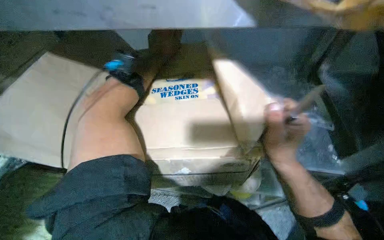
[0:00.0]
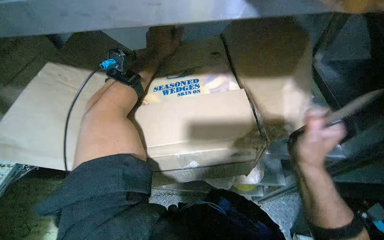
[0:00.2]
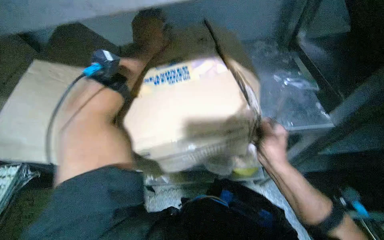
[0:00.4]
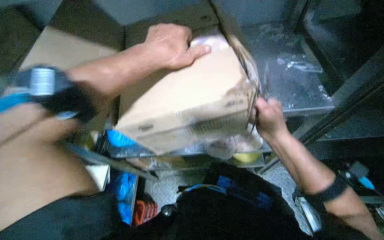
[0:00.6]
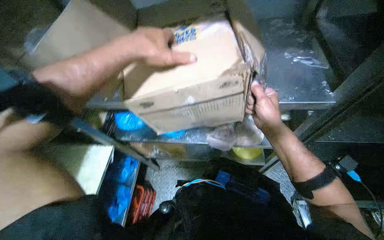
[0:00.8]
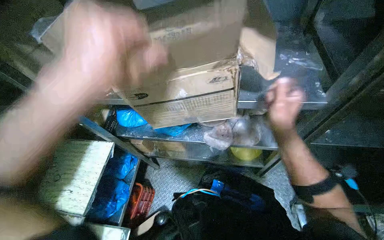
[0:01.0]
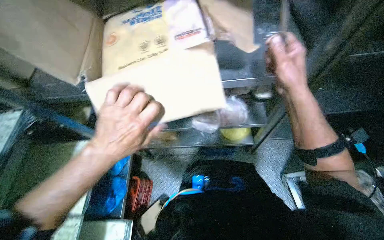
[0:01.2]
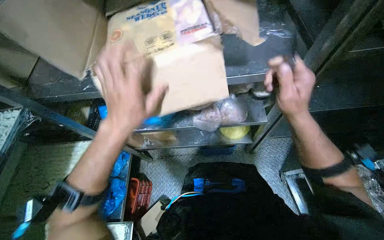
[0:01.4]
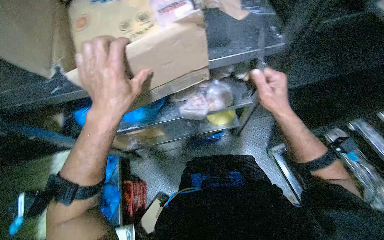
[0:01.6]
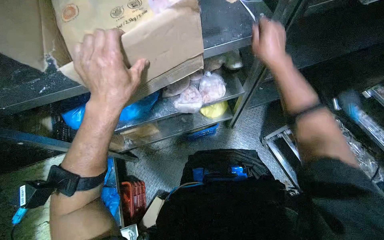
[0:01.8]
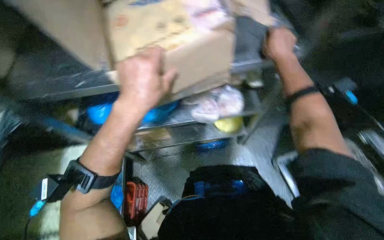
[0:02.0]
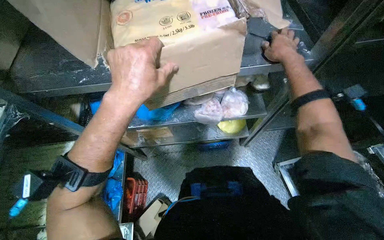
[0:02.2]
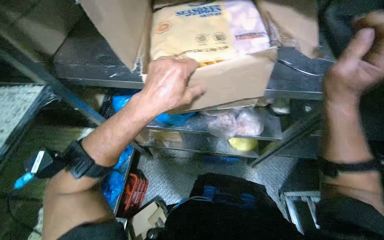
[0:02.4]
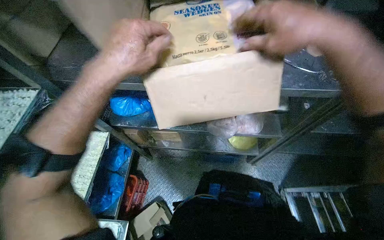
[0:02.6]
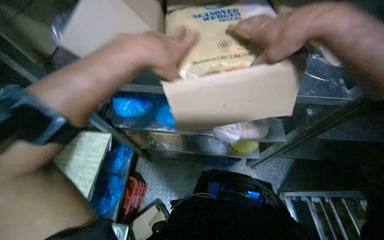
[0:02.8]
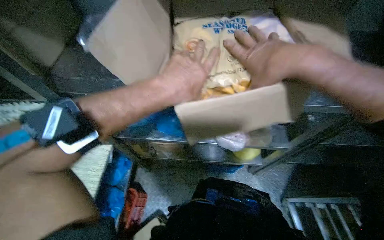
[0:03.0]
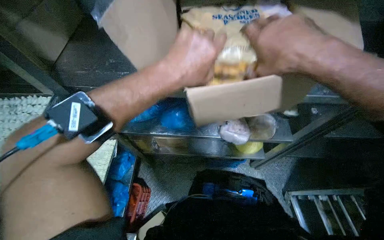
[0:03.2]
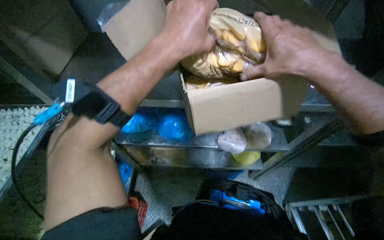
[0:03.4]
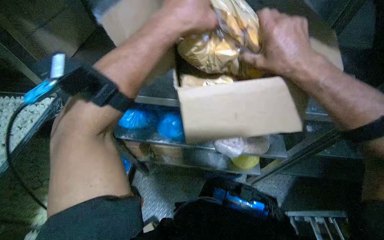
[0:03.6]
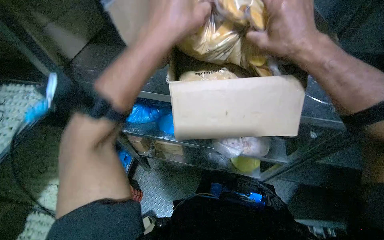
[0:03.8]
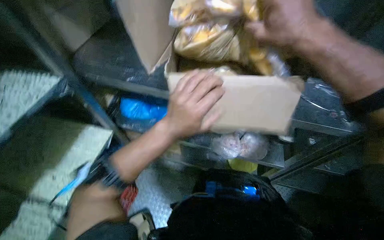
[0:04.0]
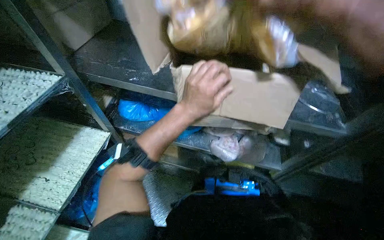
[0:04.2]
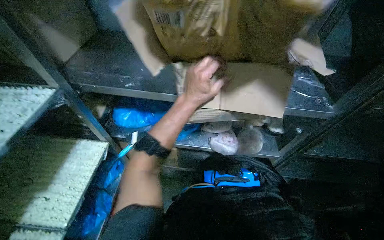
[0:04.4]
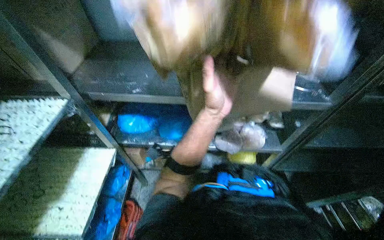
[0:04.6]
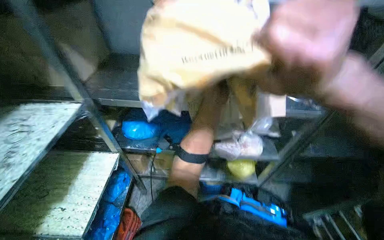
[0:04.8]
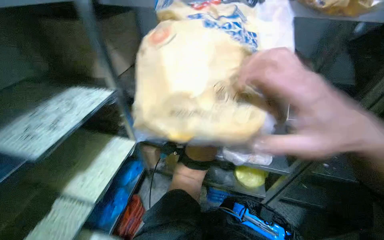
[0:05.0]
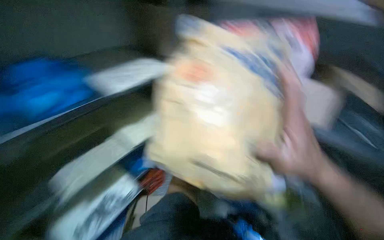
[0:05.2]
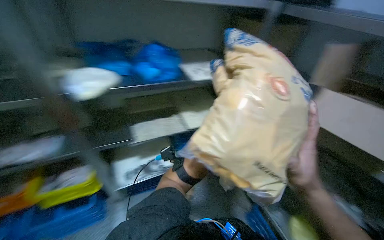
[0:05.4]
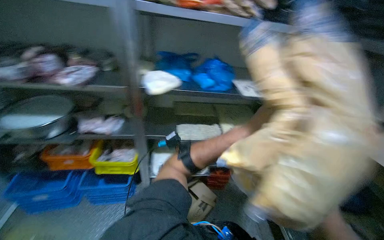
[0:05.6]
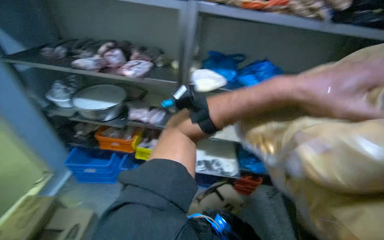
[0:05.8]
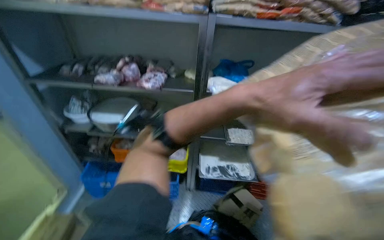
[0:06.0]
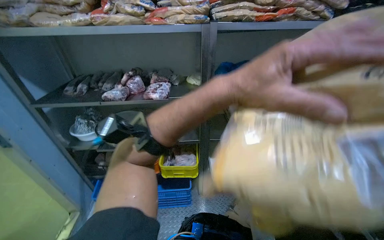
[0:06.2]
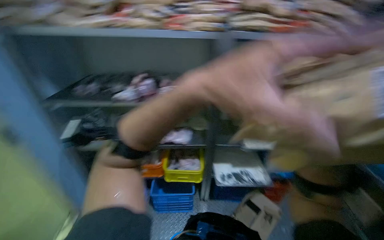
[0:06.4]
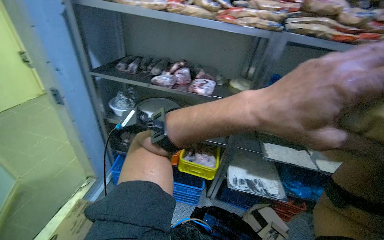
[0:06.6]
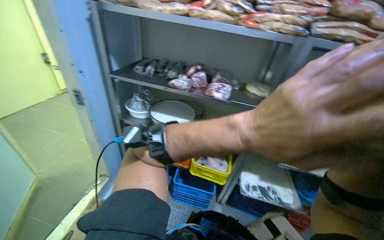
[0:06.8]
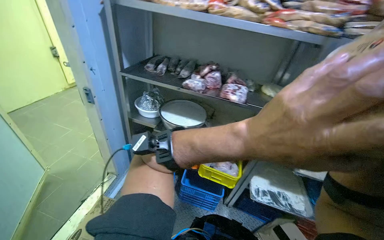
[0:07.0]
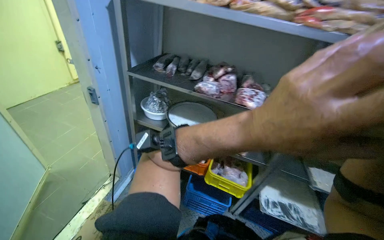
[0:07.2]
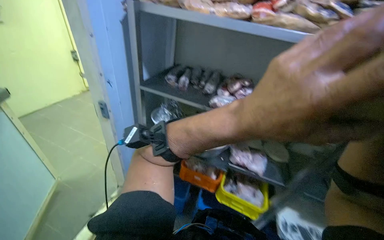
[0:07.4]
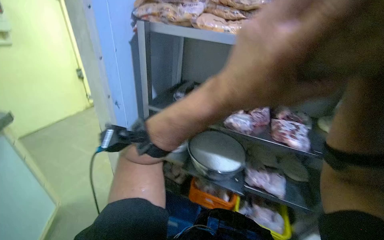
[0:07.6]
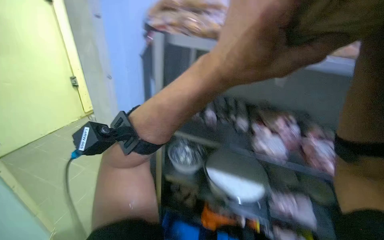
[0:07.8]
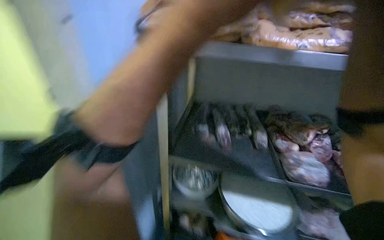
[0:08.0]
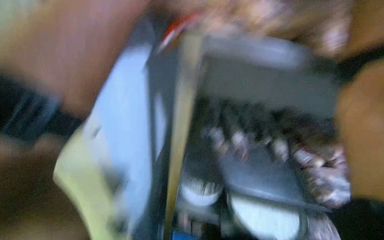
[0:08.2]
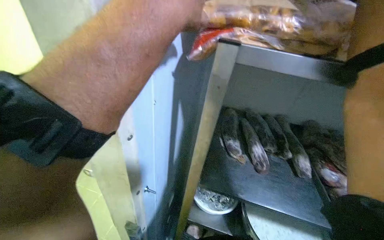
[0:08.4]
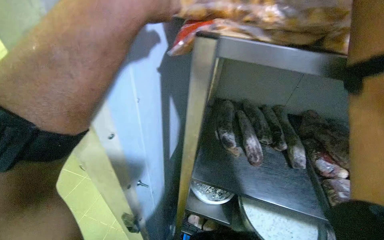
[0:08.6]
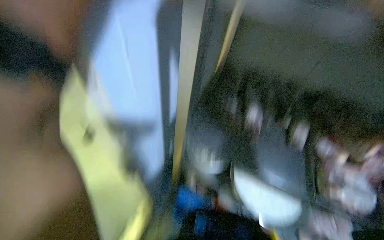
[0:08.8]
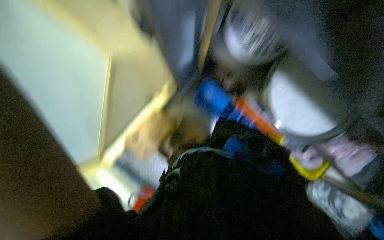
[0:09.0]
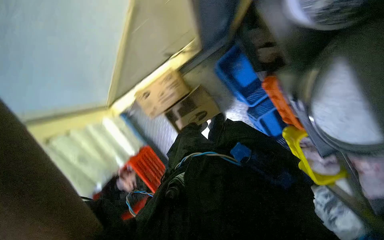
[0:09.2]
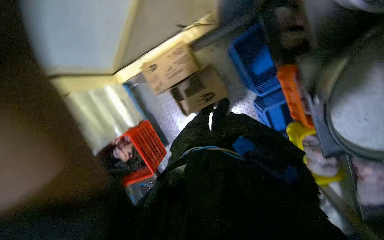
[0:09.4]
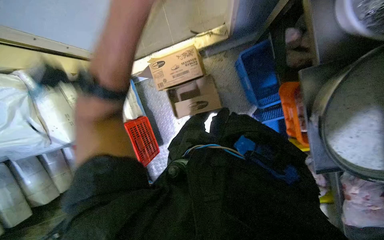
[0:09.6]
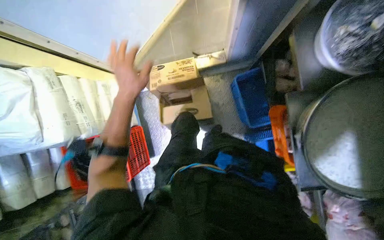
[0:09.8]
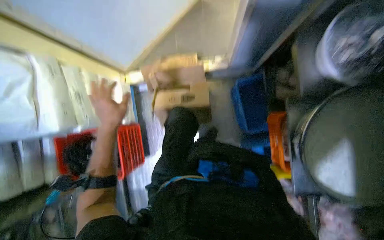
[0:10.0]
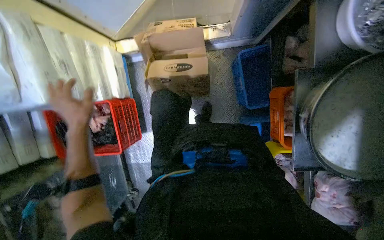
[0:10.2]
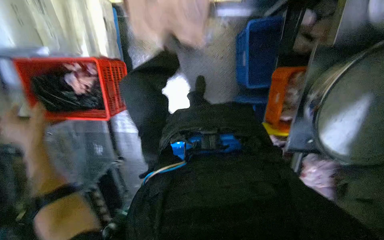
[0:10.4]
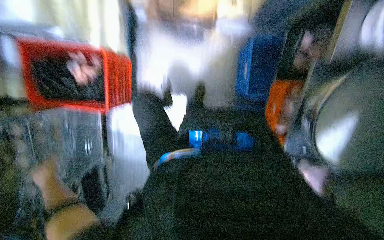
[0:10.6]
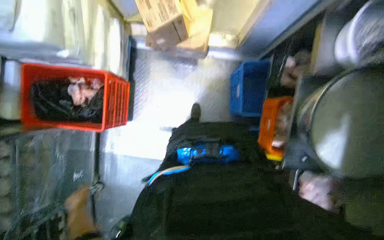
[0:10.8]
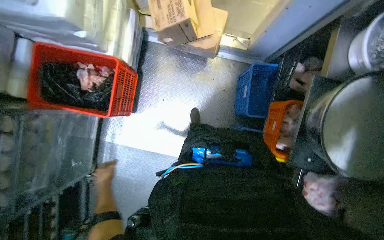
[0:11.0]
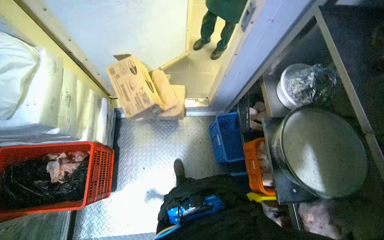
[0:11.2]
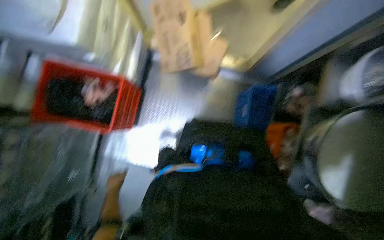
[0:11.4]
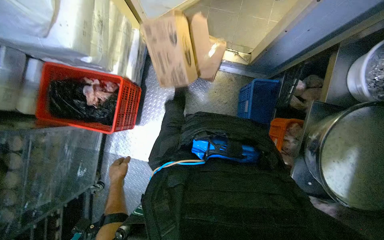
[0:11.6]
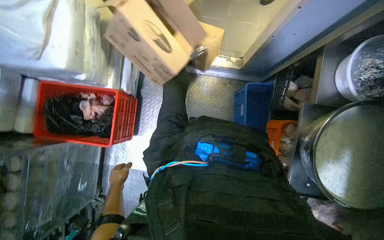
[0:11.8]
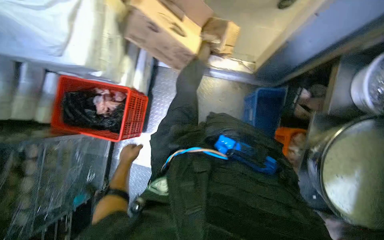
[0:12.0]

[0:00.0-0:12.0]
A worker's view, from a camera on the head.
Job: preparing food.
The whole recording: Stocking frozen food onto shelves. The worker unloads bags of frozen food from cardboard boxes and places them onto metal shelves.
0:00.0 to 0:01.6: The wearer looks roughly 10 degrees further downward.
0:01.6 to 0:03.0: The left hand shifts about 10 cm up the picture, while the right hand moves nearer and farther over approximately 30 cm, changing direction 2 times.
0:03.0 to 0:04.4: The left hand heads farther from the camera, covering approximately 10 cm, and reaches approximately 10 cm up the picture, then returns.
0:04.4 to 0:06.0: The camera is carried about 60 cm. The head turns to the left by some 45 degrees. The view tips upward by some 20 degrees.
0:06.0 to 0:07.6: The camera travels approximately 60 cm. The wearer's head swings roughly 20 degrees to the left.
0:07.6 to 0:09.0: The camera travels approximately 50 cm. The view tilts about 15 degrees downward.
0:09.0 to 0:10.4: The view tips downward by approximately 25 degrees. The scene rotates clockwise by some 45 degrees.
0:10.4 to 0:12.0: The view tips upward by about 15 degrees. The left hand moves farther from the camera, to the right and down the picture, approximately 25 cm.

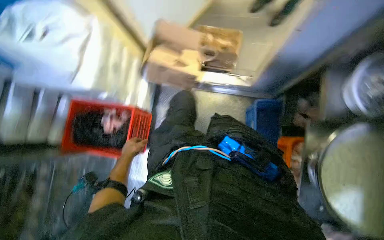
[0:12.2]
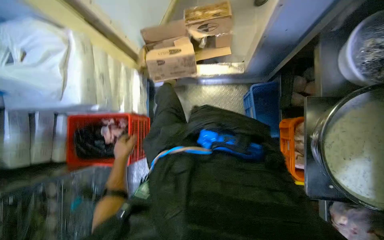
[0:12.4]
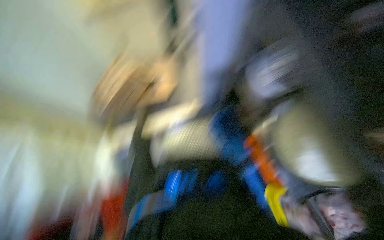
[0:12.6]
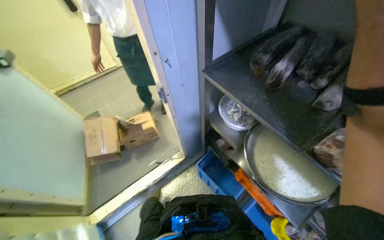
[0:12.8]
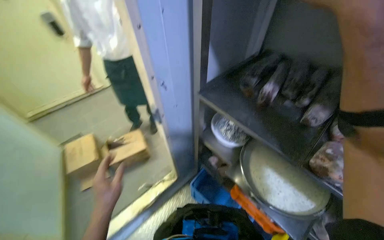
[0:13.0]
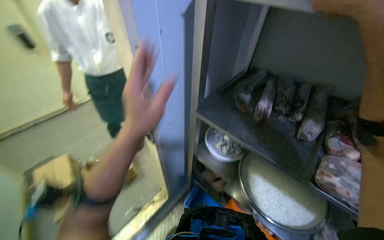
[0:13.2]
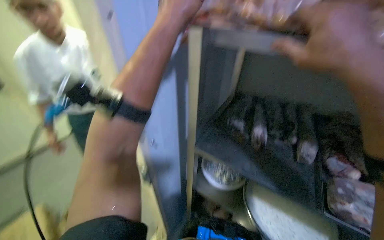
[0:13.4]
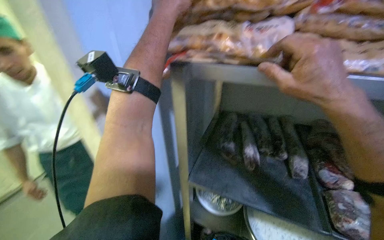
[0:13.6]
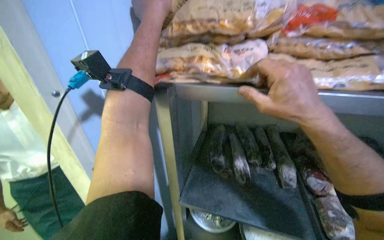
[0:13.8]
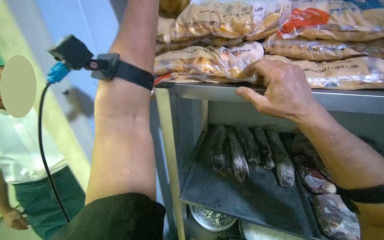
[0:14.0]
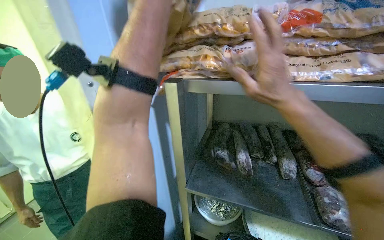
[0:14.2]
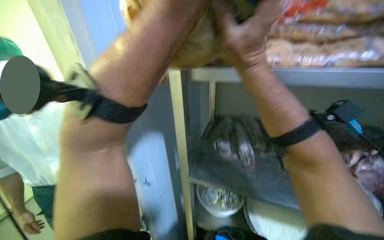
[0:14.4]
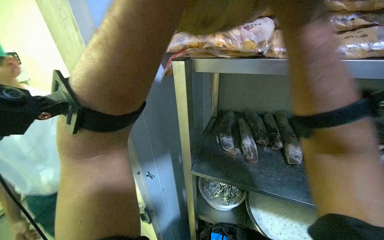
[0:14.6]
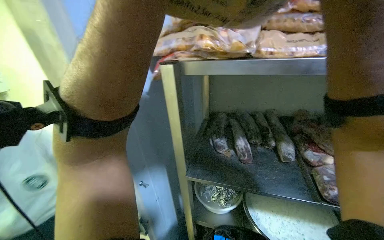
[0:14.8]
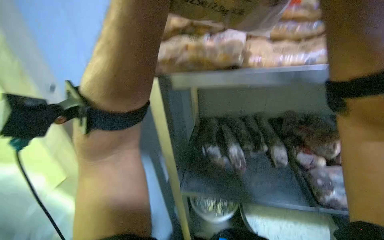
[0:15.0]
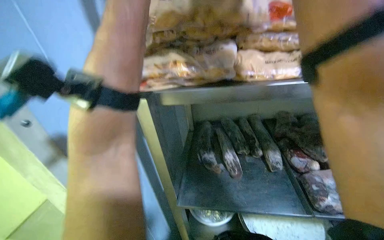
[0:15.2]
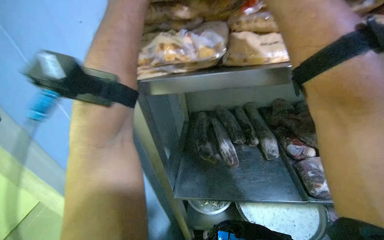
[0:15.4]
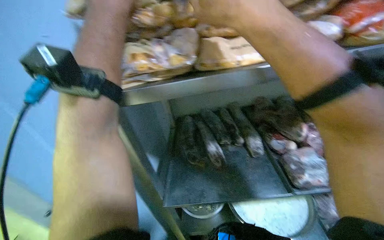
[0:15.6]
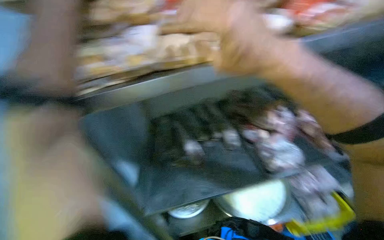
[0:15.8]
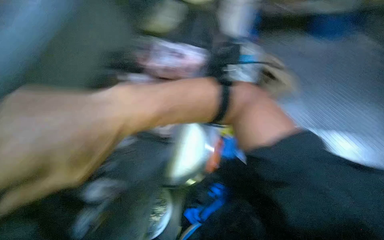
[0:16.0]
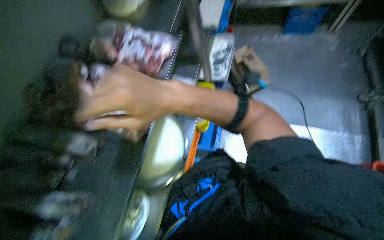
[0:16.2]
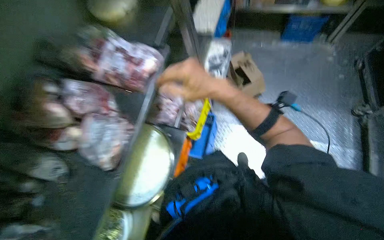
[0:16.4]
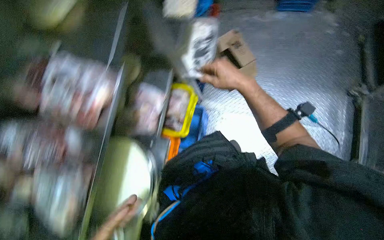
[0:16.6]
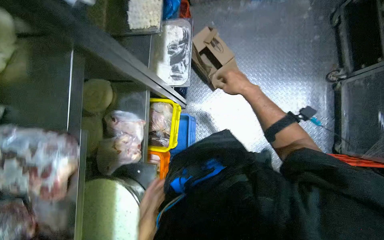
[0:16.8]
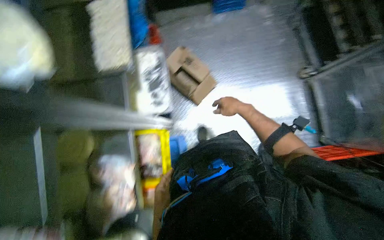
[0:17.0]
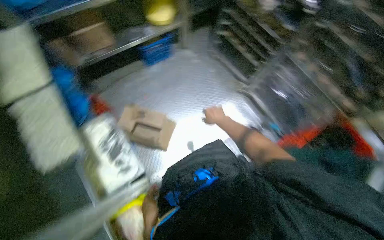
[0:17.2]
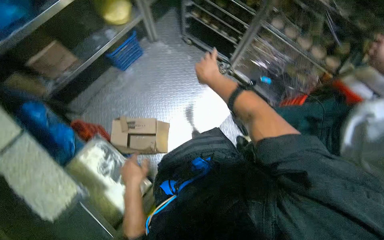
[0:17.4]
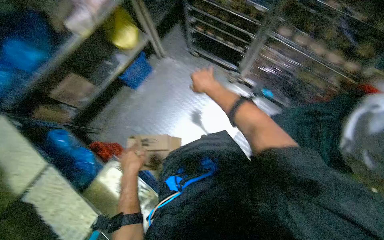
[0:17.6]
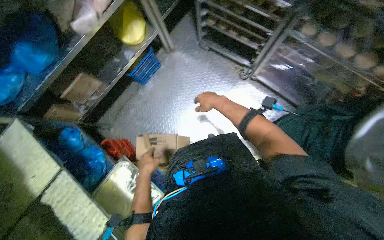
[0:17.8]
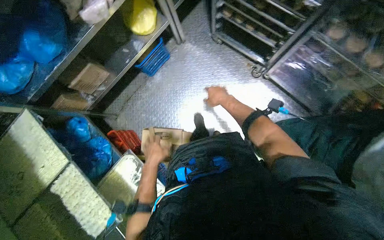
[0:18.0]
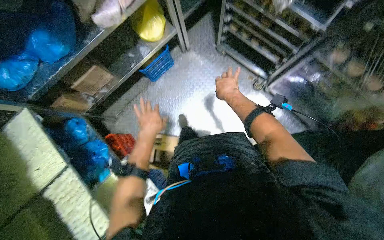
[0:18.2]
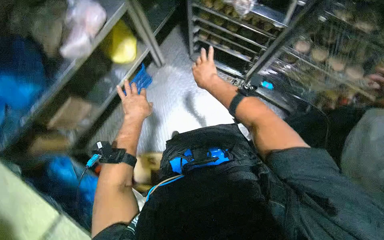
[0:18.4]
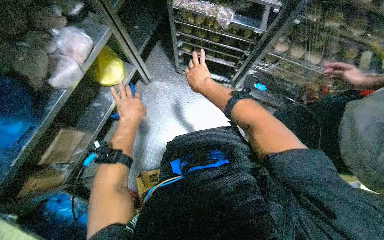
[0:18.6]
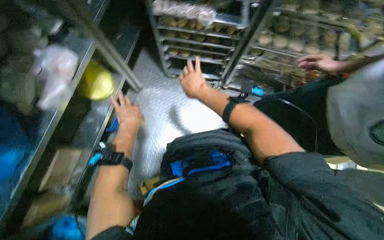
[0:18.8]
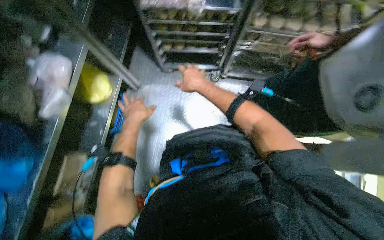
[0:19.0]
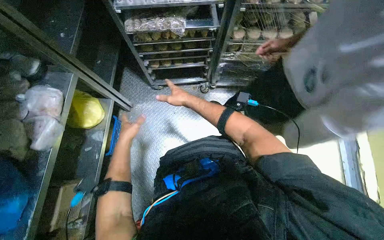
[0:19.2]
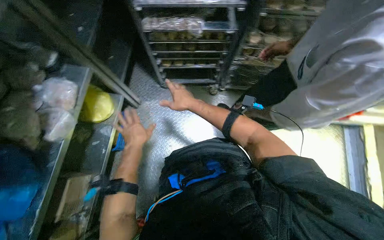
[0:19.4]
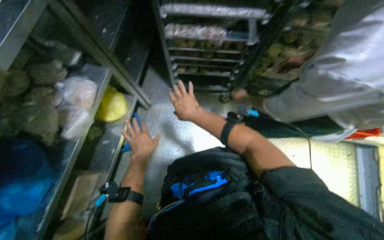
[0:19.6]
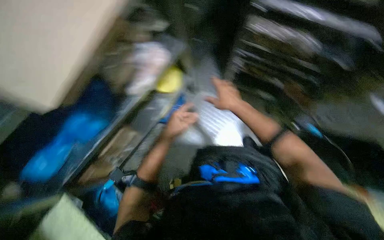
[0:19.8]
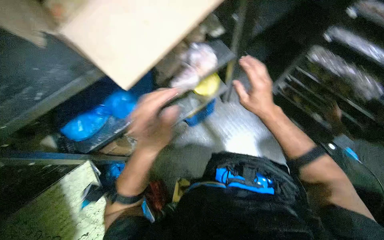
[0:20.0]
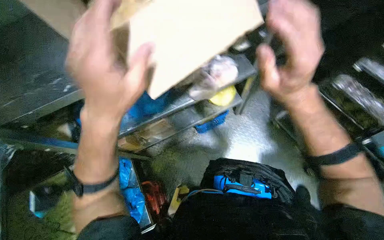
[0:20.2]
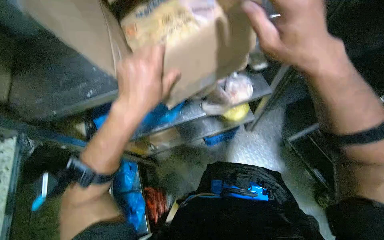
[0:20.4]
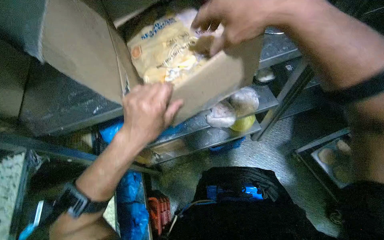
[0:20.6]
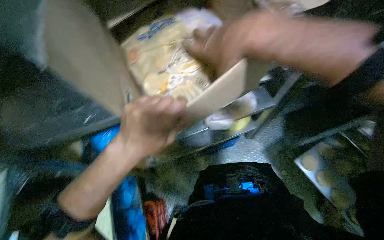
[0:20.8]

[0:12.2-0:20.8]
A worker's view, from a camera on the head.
Job: preparing food.
The whole recording: Stocking frozen food onto shelves. The worker unloads bags of frozen food from cardboard boxes and places them onto metal shelves.
0:12.2 to 0:13.6: The wearer's head swings roughly 40 degrees to the right. The wearer looks some 30 degrees further upward.
0:15.0 to 0:16.6: The camera travels roughly 50 cm. The wearer looks roughly 30 degrees further to the right. The wearer looks roughly 15 degrees further downward.
0:16.6 to 0:18.0: The camera travels roughly 60 cm. Everything in view rotates about 35 degrees counterclockwise.
0:18.0 to 0:19.4: The scene rotates counterclockwise by about 35 degrees. The left hand travels up the picture and to the left by approximately 35 cm. Meanwhile the right hand shifts approximately 15 cm nearer to the camera and to the left.
0:19.4 to 0:20.8: The wearer's head swings some 30 degrees to the left.
